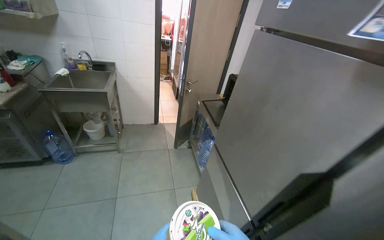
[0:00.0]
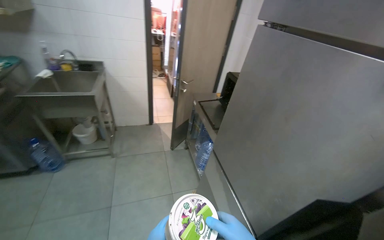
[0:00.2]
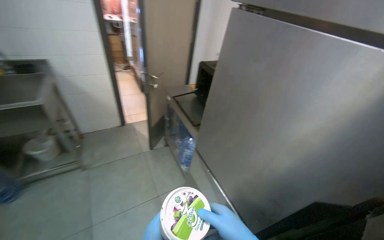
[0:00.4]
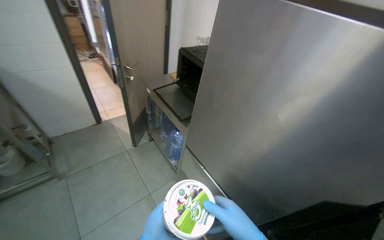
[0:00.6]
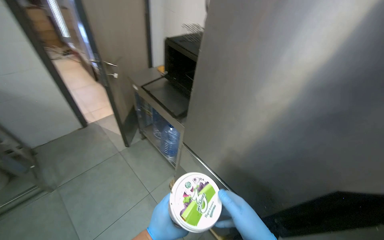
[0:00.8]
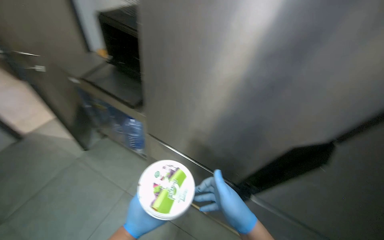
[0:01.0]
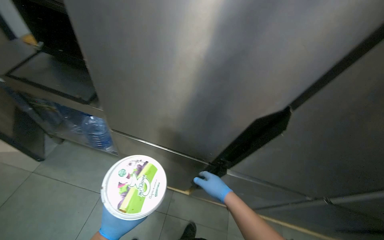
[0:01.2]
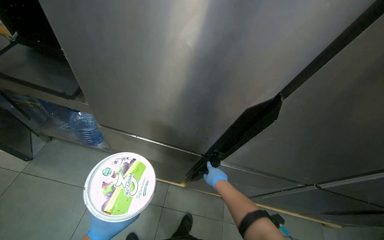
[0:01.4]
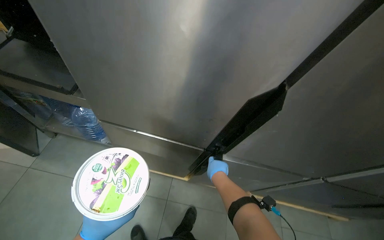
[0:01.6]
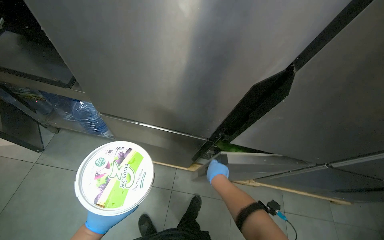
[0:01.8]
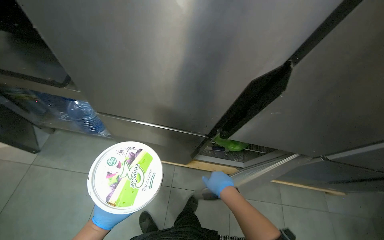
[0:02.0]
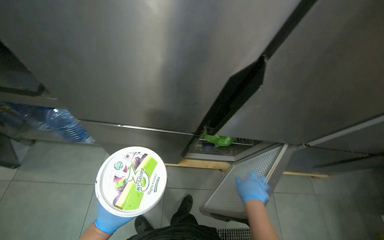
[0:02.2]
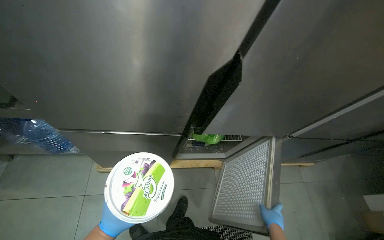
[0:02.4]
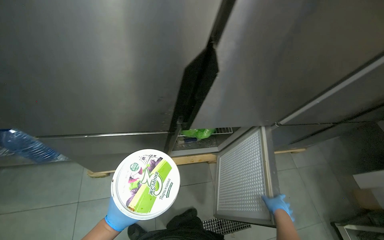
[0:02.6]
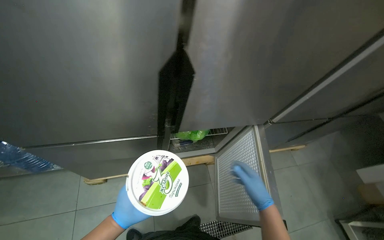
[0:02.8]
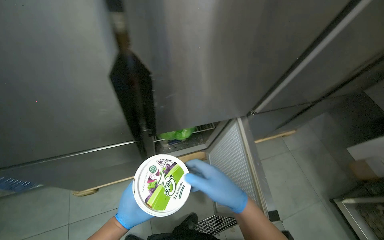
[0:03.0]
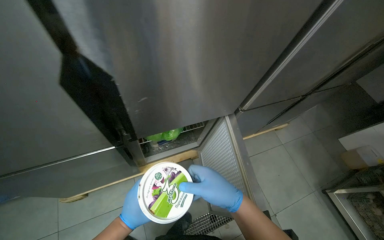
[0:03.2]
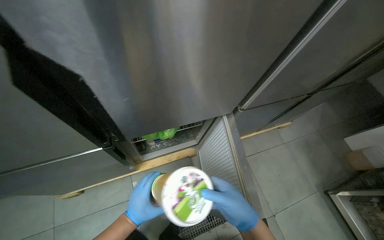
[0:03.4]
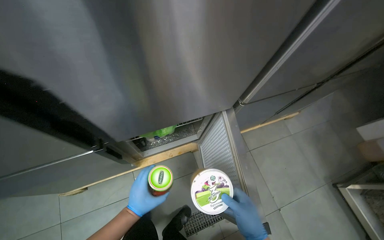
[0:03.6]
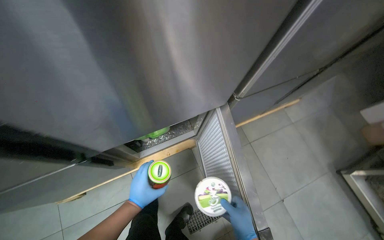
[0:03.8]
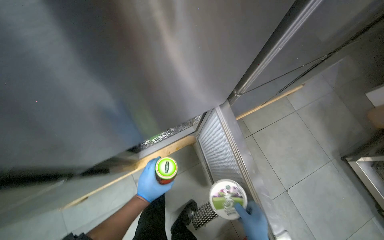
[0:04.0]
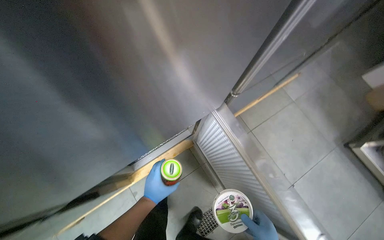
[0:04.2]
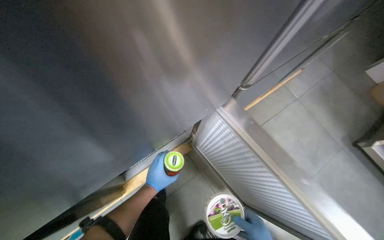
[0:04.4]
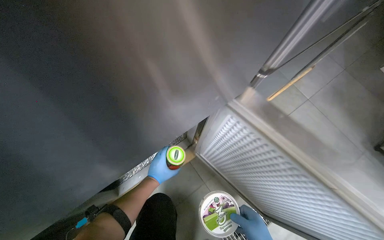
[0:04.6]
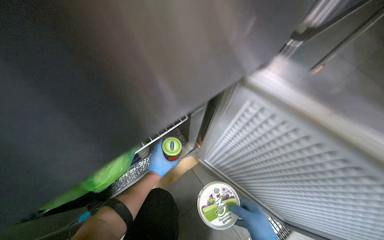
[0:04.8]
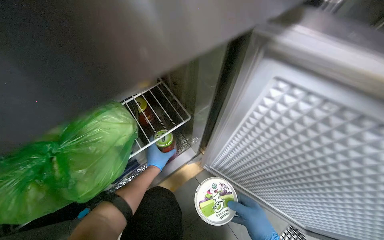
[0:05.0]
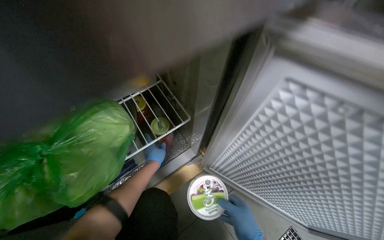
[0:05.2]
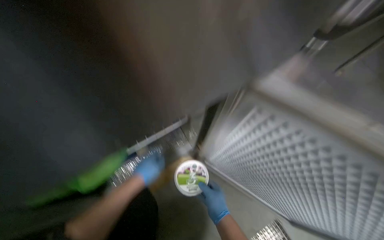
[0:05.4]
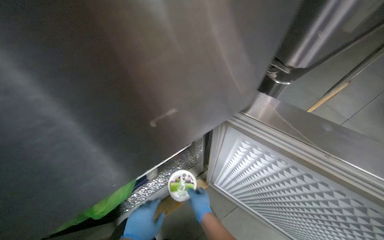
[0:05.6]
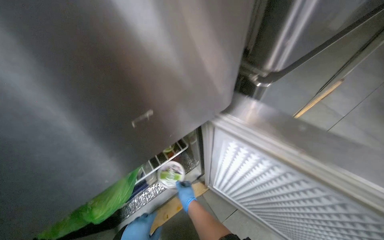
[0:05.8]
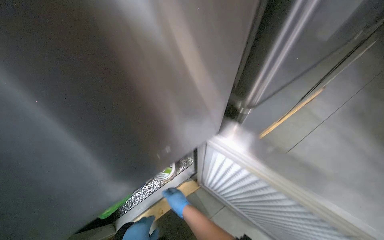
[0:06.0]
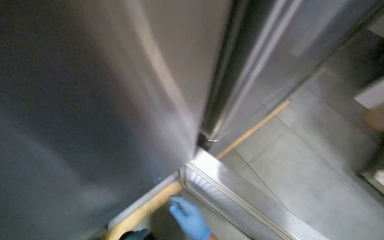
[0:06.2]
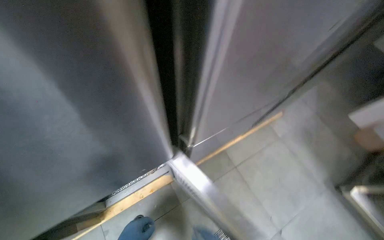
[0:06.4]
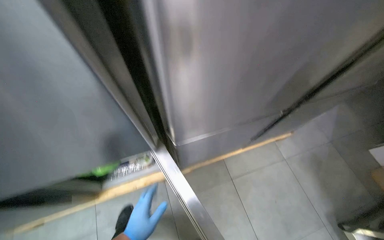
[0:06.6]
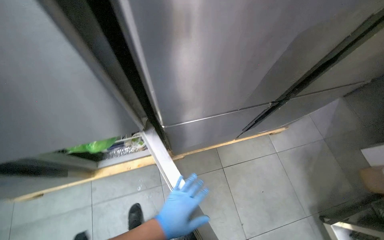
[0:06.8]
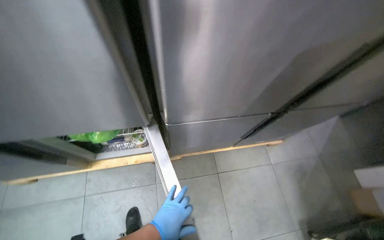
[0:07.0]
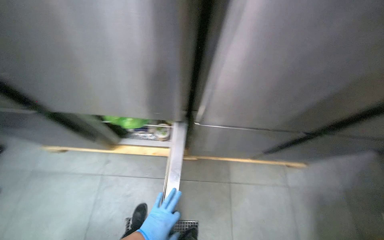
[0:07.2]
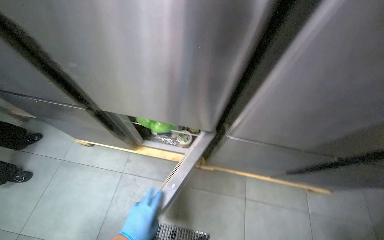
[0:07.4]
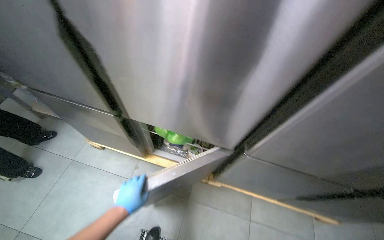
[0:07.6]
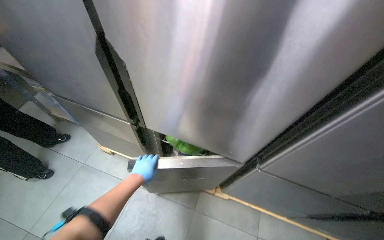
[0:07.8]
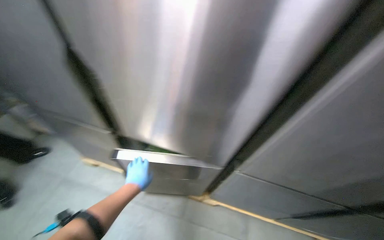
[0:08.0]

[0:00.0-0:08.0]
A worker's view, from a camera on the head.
Job: organizing items.
The whole recording: Storing containers in refrigerator. The worker sorts out the dirty containers and places them into the sink for washing, then picks up the remaining containers and stores them in the refrigerator.
0:00.0 to 0:01.6: The wearer looks some 65 degrees further to the right. The view tips downward by roughly 35 degrees.
0:01.6 to 0:03.2: The head turns to the right by about 35 degrees. The right hand moves nearer to the camera, roughly 20 cm, and moves about 20 cm to the right and comes back.
0:03.2 to 0:04.8: The camera travels about 50 cm.
0:06.4 to 0:08.0: The head rotates roughly 45 degrees to the left. The wearer looks approximately 15 degrees further upward.

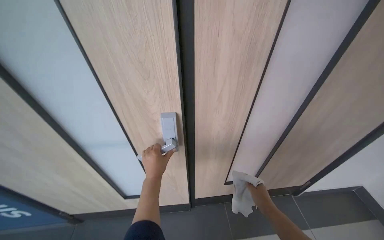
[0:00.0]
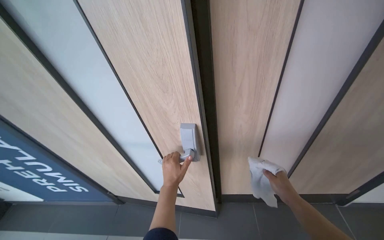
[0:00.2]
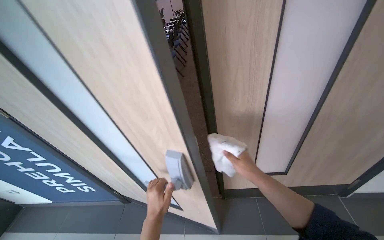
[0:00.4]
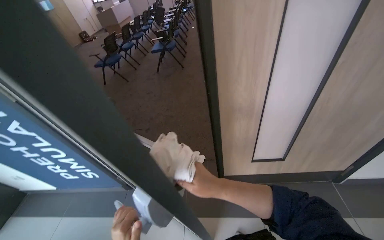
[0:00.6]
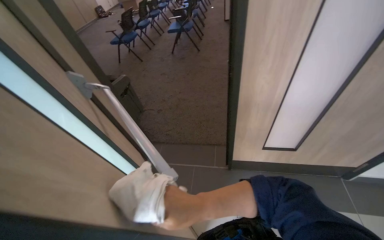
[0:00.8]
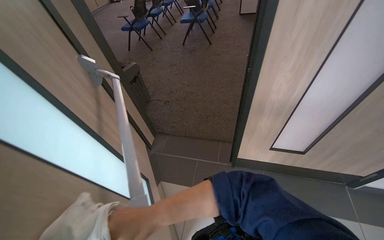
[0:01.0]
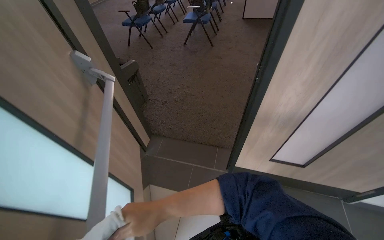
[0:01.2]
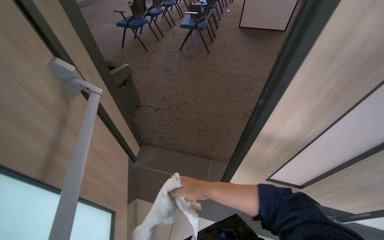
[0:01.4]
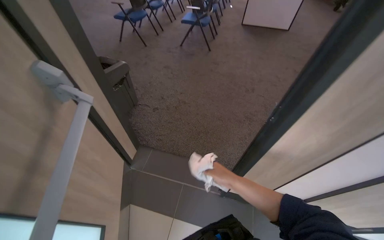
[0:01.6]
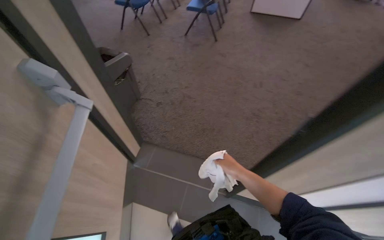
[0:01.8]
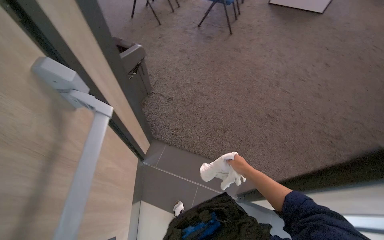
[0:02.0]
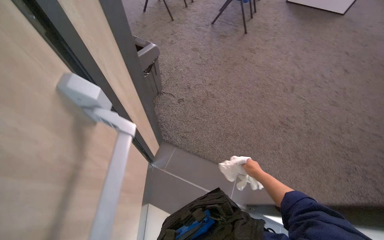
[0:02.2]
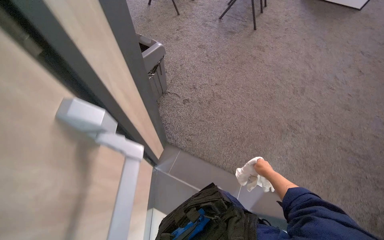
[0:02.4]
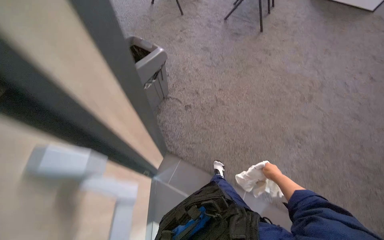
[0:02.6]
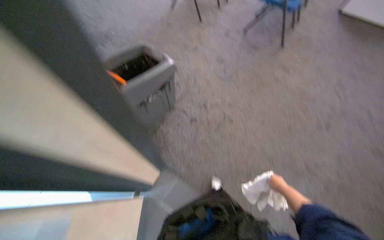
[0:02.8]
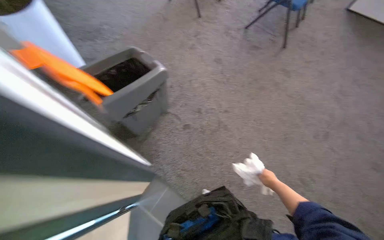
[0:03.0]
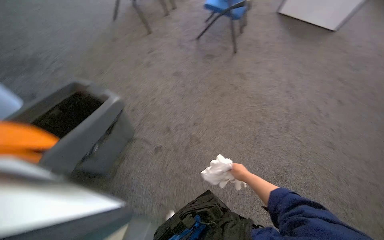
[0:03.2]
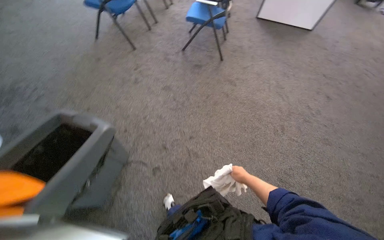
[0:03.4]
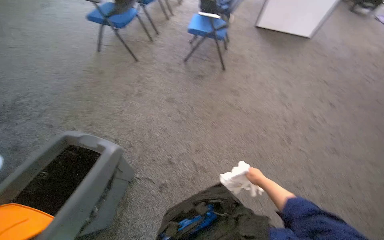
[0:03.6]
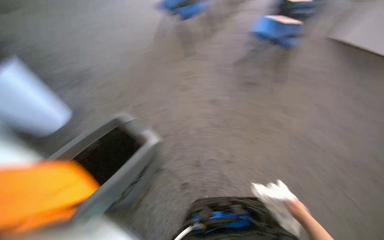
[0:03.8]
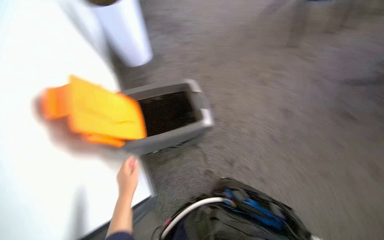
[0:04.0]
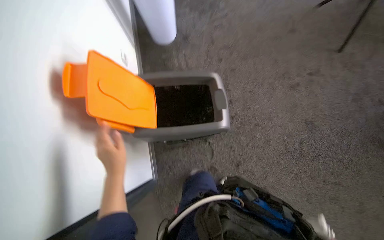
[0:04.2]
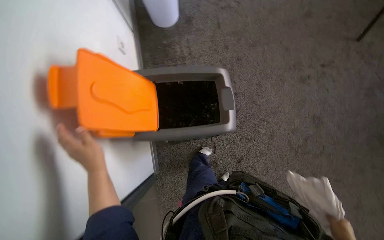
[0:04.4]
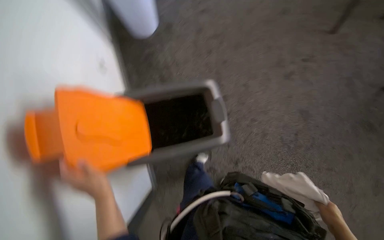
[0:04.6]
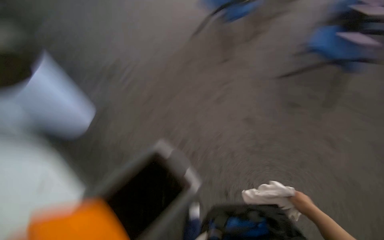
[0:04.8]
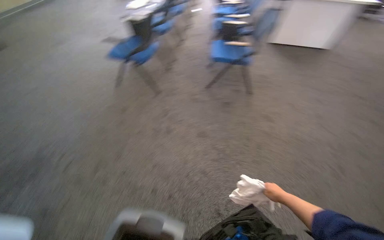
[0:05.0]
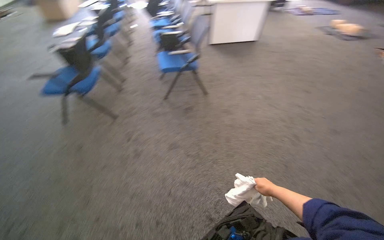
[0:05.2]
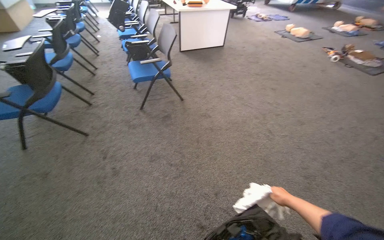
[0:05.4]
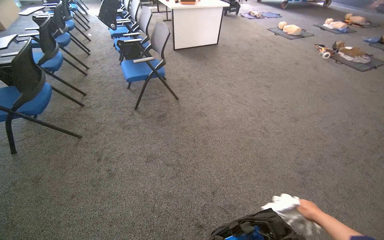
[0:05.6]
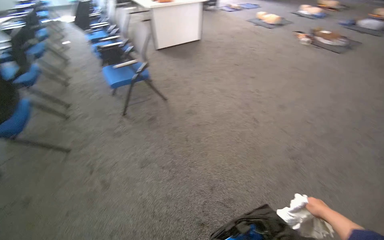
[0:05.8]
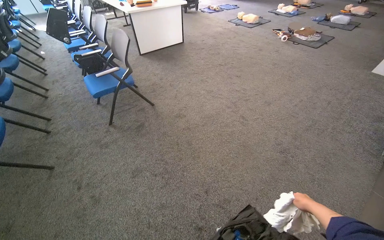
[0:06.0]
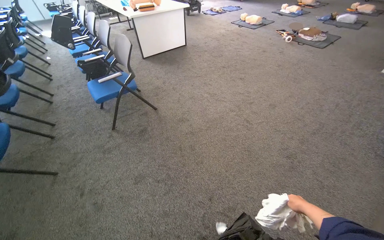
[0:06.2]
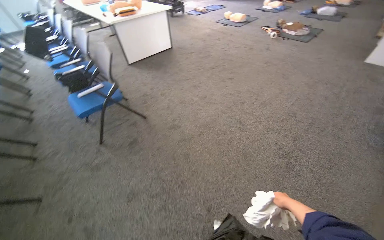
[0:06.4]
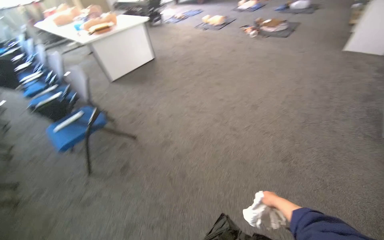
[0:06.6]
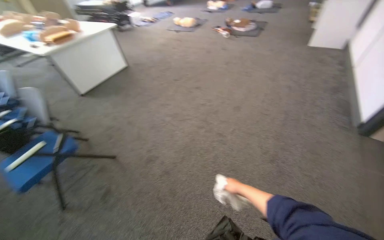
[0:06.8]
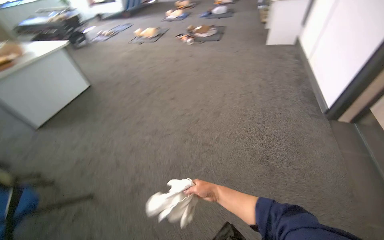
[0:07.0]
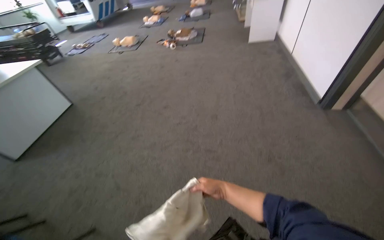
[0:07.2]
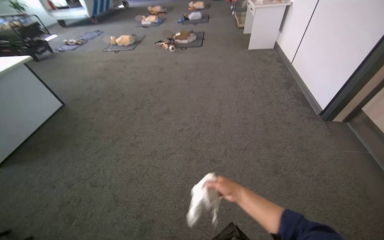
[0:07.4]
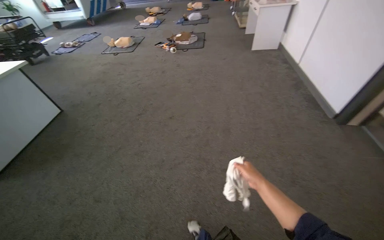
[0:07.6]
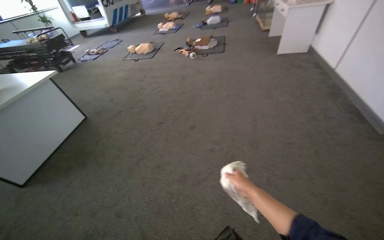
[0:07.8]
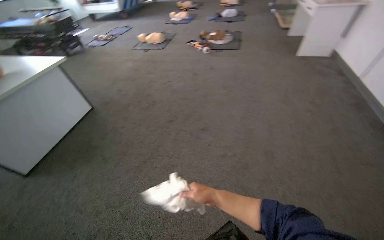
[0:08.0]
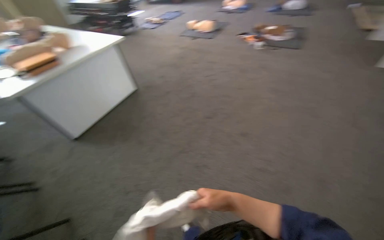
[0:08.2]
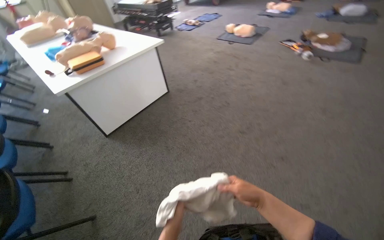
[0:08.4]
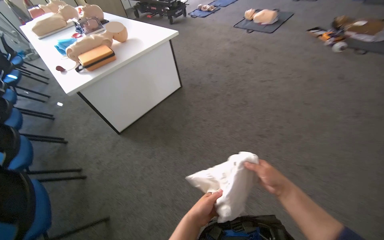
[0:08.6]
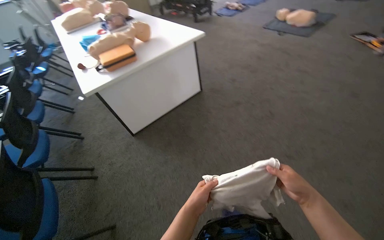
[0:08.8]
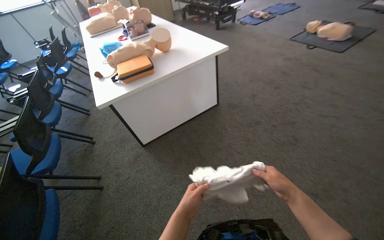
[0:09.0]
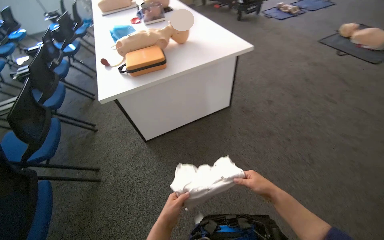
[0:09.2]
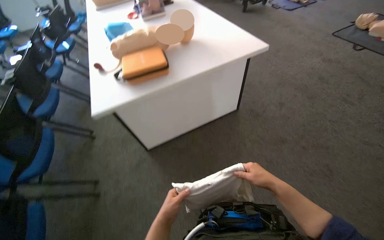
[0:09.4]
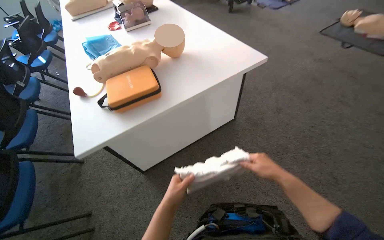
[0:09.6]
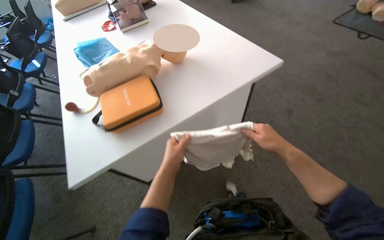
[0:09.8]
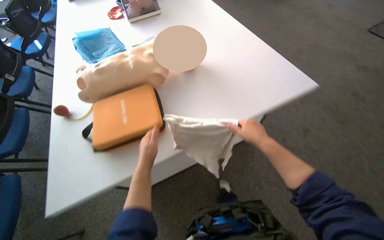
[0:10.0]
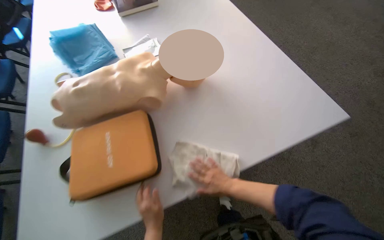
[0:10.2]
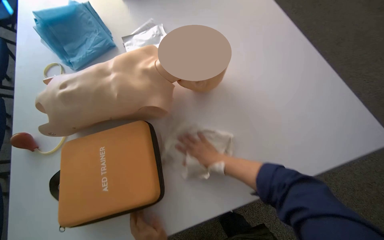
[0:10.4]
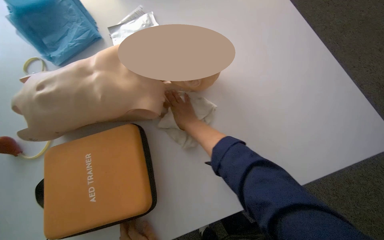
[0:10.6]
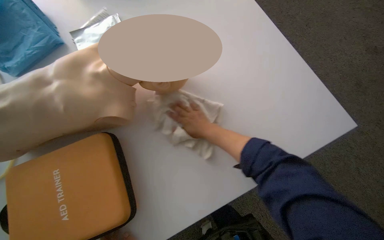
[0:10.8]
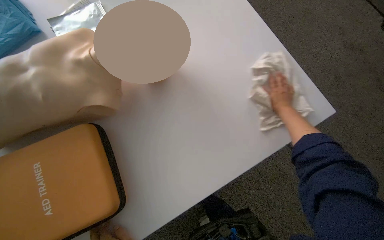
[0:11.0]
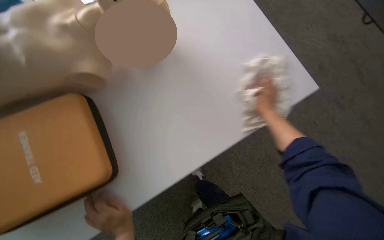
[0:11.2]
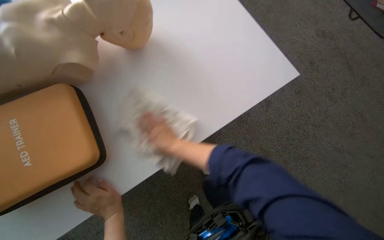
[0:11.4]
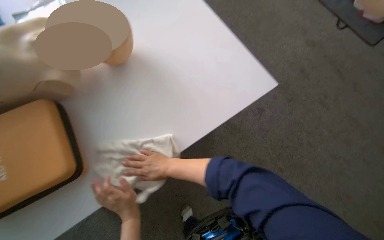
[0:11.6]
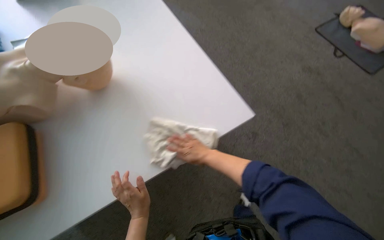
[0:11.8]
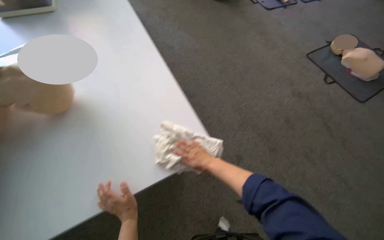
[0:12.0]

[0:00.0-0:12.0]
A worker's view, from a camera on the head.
Job: wiping surfaces.
The whole recording: Wiping tables and mannequins. The worker wipes the white tables and various medical training mannequins with a cloth.
0:00.0 to 0:01.6: The wearer moves roughly 50 cm. The wearer looks some 30 degrees further to the left. The view tilts some 15 degrees downward.
0:01.6 to 0:03.0: The camera travels approximately 80 cm. The view tips downward by roughly 15 degrees.
0:03.0 to 0:04.4: The wearer moves roughly 40 cm. The wearer looks about 40 degrees further to the left.
0:04.4 to 0:06.0: The head turns to the right by some 115 degrees. The view tips upward by roughly 35 degrees.
0:06.0 to 0:07.6: The wearer moves roughly 1 m. The head rotates about 45 degrees to the right.
0:07.6 to 0:09.0: The wearer moves some 1 m. The head rotates some 55 degrees to the left.
0:09.0 to 0:10.4: The camera travels roughly 1 m. The wearer looks some 25 degrees further downward.
0:10.4 to 0:12.0: The camera is carried to the right, about 40 cm.
